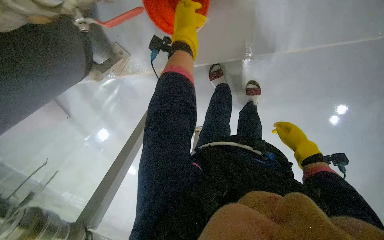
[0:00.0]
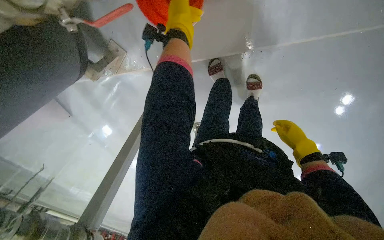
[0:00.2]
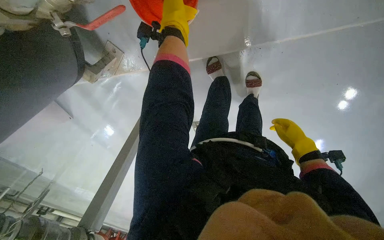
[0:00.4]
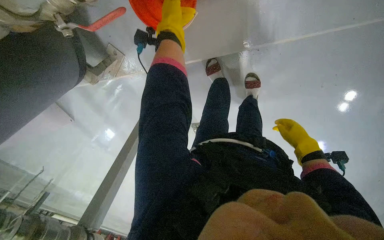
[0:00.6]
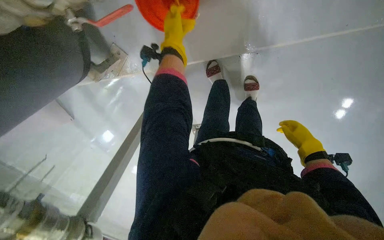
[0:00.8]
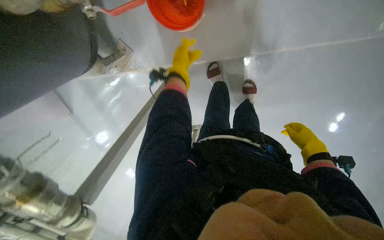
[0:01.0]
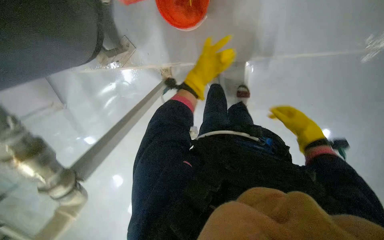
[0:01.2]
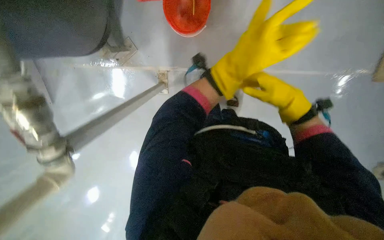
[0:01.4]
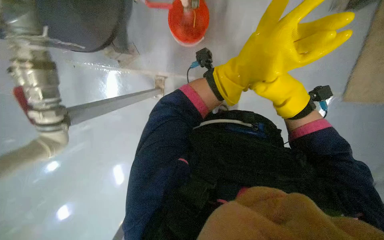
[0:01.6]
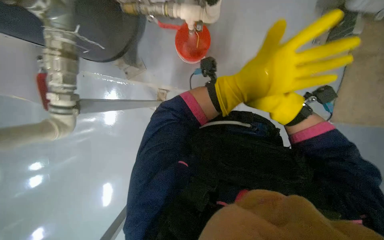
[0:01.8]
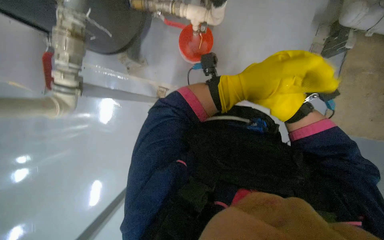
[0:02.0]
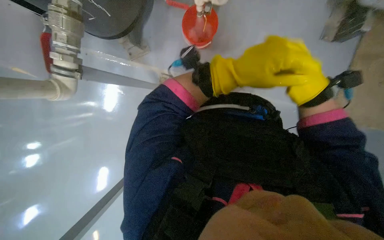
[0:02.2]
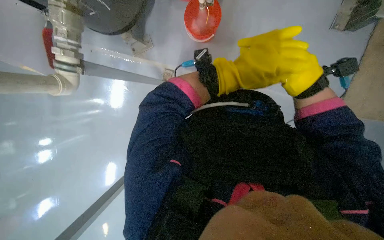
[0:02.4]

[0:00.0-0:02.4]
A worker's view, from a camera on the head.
Job: preparing cleaning supplies.
The whole recording: Pouring water into floor drain. The worker pours dirty water from a bucket into a floor drain.
0:00.0 to 0:01.2: The left hand travels down the picture by some 20 cm, and travels farther from the camera and back again, roughly 10 cm each way.

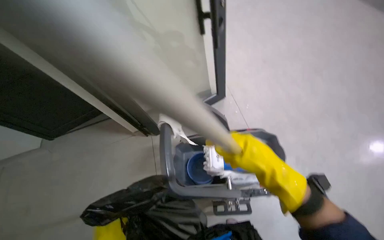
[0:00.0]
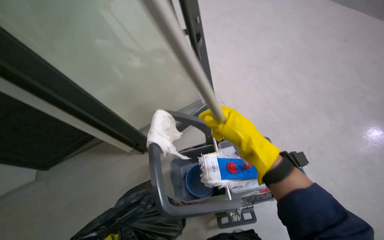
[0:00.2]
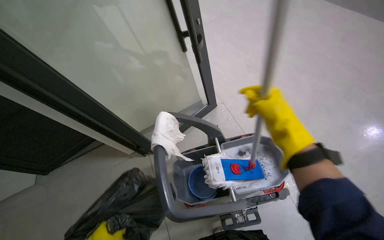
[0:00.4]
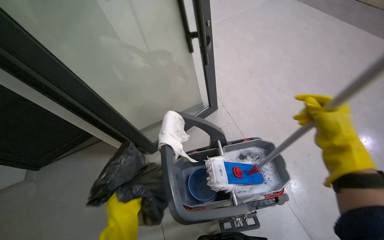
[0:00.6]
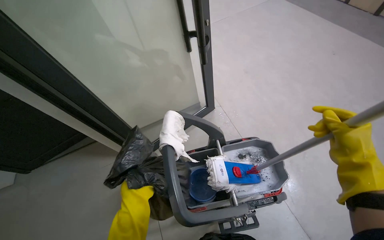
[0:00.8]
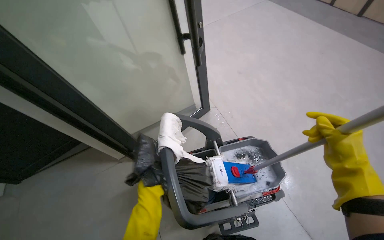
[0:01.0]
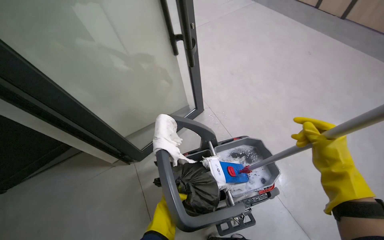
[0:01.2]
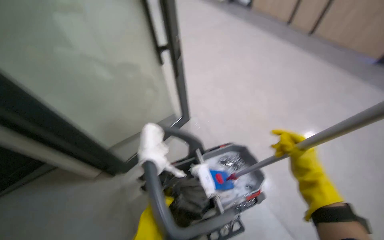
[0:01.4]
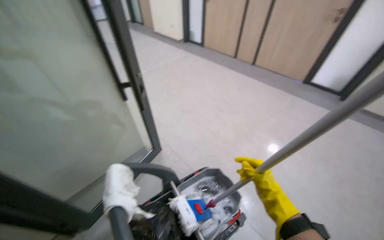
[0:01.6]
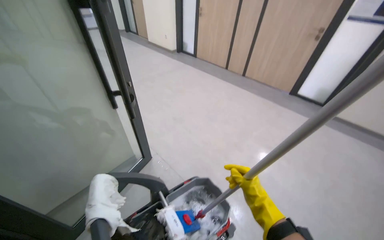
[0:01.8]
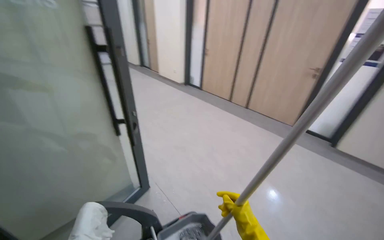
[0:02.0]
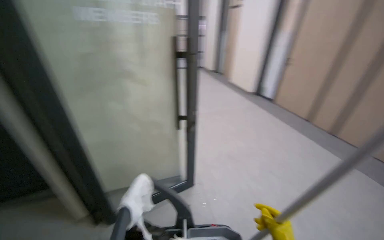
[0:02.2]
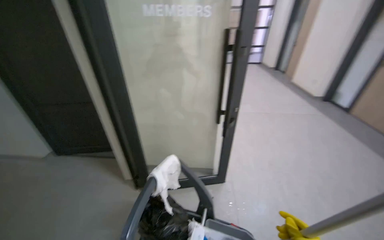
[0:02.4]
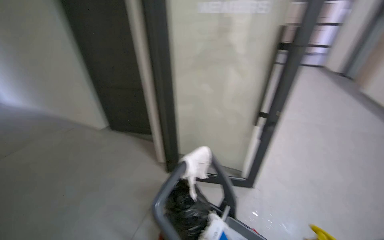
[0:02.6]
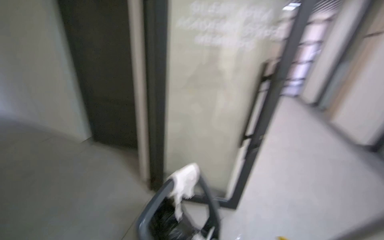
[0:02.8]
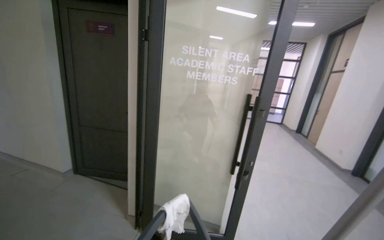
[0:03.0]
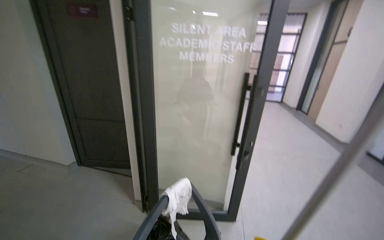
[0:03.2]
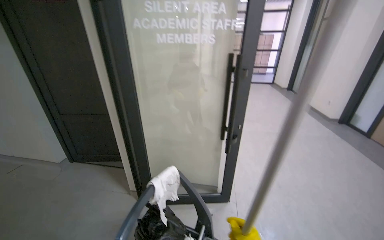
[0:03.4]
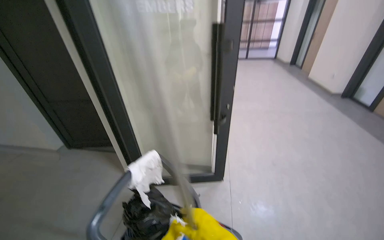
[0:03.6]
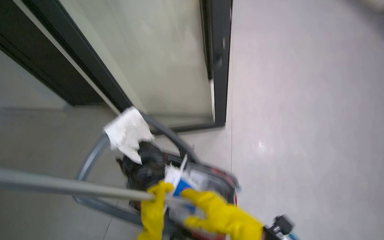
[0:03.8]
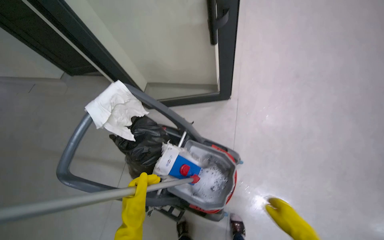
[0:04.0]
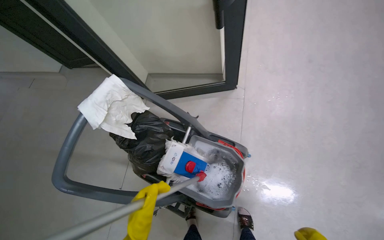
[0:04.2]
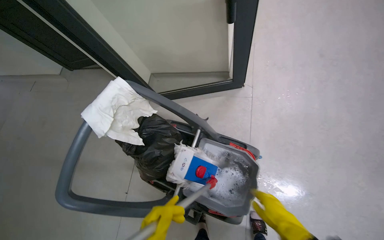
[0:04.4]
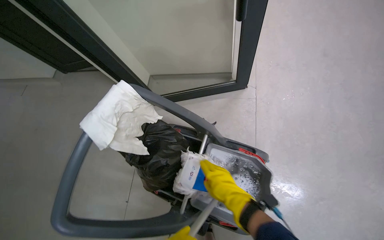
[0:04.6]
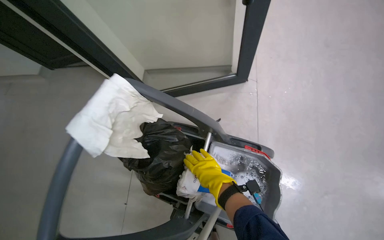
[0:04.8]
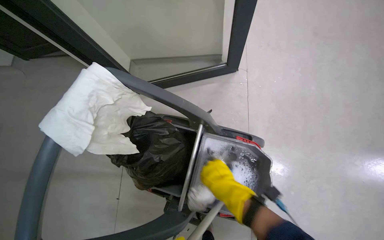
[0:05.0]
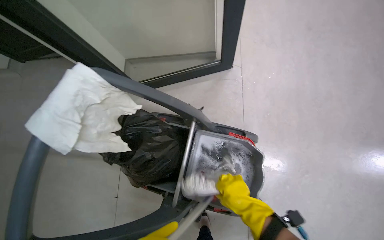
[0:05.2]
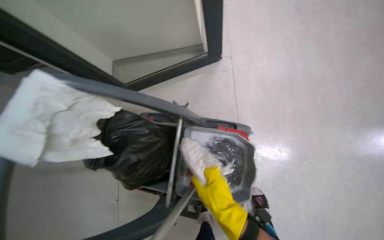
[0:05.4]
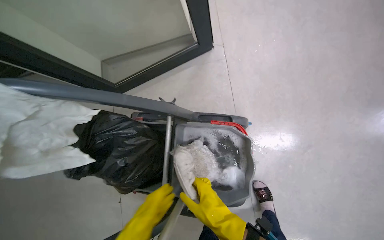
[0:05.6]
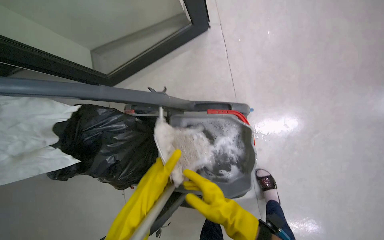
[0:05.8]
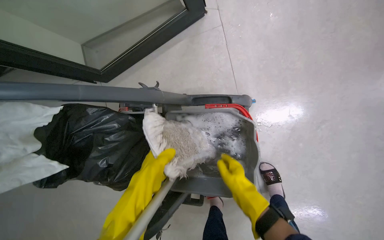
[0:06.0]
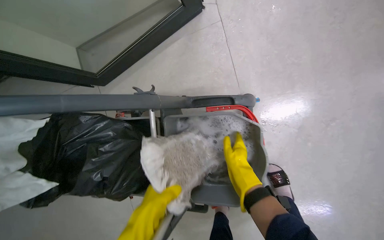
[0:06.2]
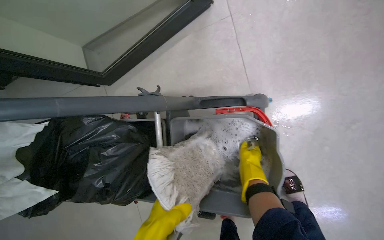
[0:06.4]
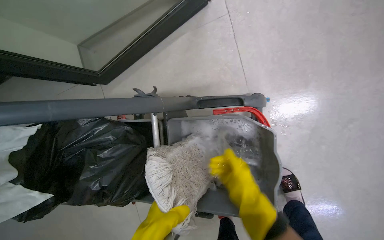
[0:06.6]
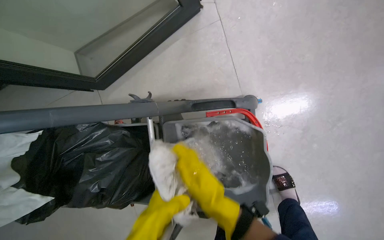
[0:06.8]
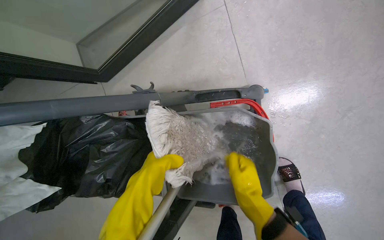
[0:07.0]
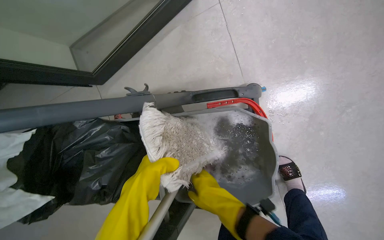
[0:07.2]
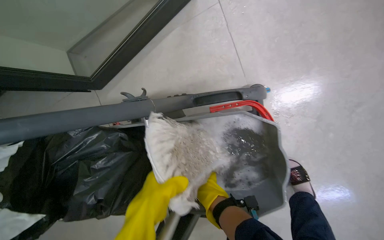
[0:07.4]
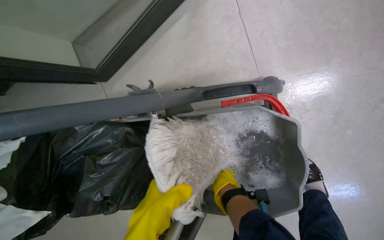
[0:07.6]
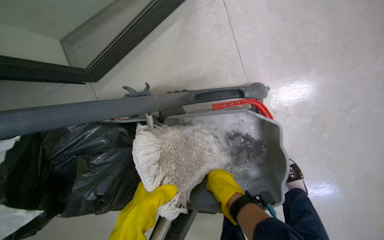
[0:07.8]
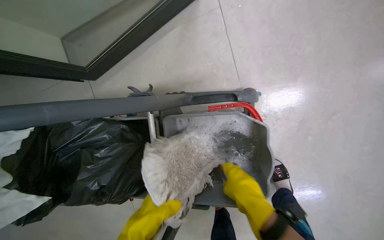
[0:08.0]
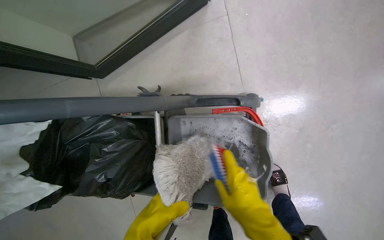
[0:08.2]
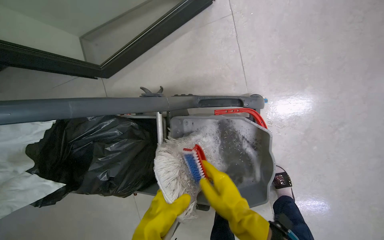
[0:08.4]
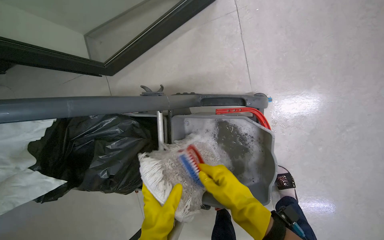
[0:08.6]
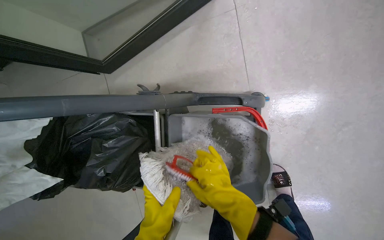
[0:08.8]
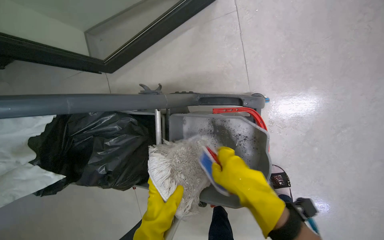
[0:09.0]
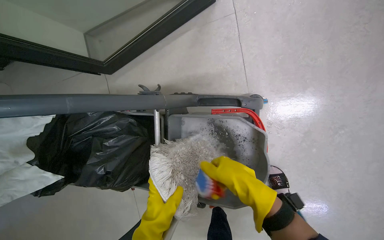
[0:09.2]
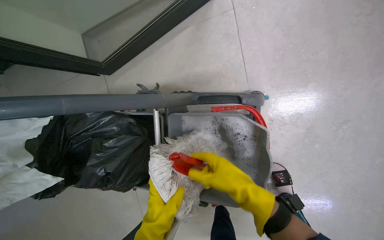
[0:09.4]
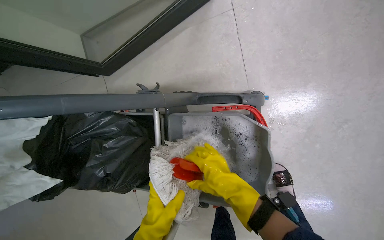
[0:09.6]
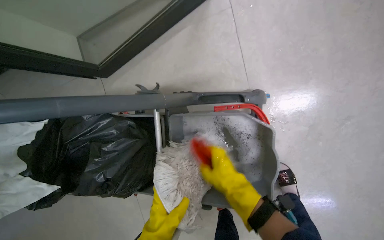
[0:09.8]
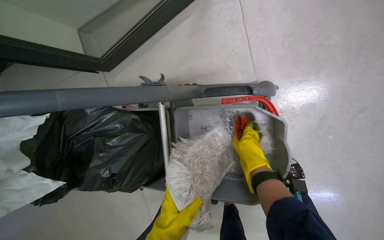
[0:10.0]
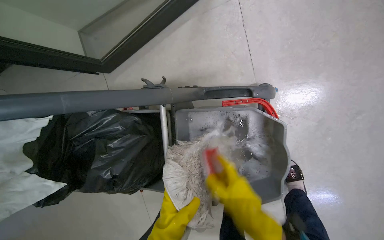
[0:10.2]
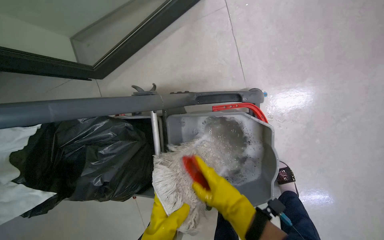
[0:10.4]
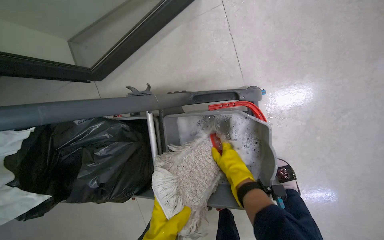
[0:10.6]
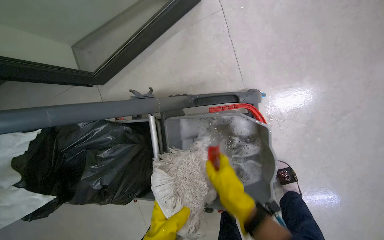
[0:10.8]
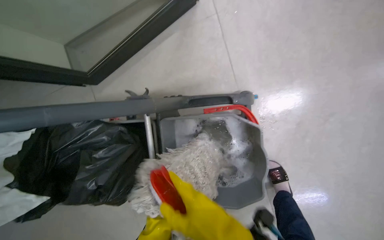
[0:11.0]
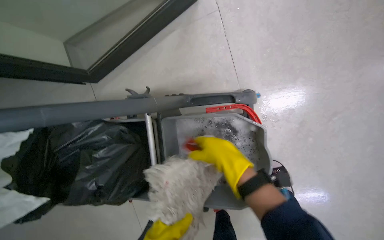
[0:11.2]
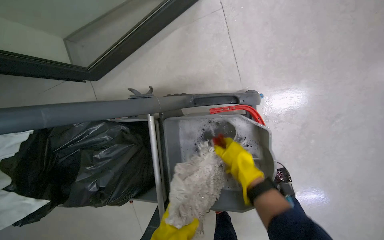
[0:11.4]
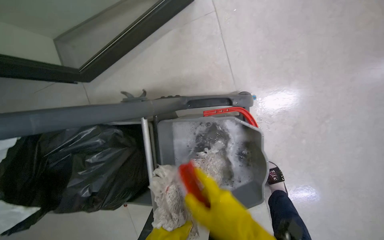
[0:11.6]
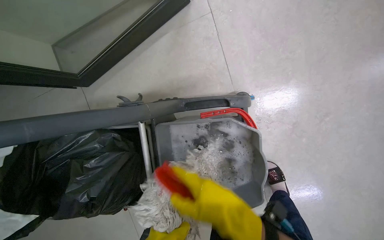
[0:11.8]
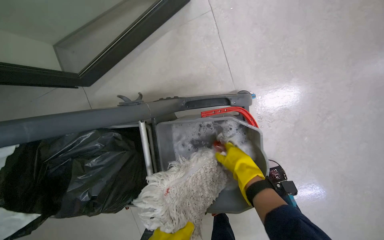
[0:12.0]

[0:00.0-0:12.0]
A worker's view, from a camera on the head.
Job: preparing cleaning supplies.
The whole recording: Cleaning mop head. The worker cleans the mop head in a bucket with a brush.
0:00.0 to 0:01.6: The wearer looks roughly 30 degrees further to the right. The wearer looks about 15 degrees further upward.
0:01.6 to 0:03.0: The wearer's head swings about 60 degrees to the left. The view tips upward by some 30 degrees.
0:03.0 to 0:04.4: The camera travels roughly 50 cm. The wearer looks about 55 degrees further downward.
0:04.4 to 0:06.0: The view tips downward by roughly 15 degrees.
0:06.0 to 0:07.6: The right hand goes nearer and farther, roughly 25 cm each way, reversing 2 times.
0:07.6 to 0:09.0: The right hand travels nearer to the camera by some 35 cm.
0:09.0 to 0:10.4: The right hand goes approximately 15 cm down the picture and farther from the camera.
0:10.4 to 0:12.0: The right hand goes nearer and farther, roughly 20 cm each way, reversing 4 times.

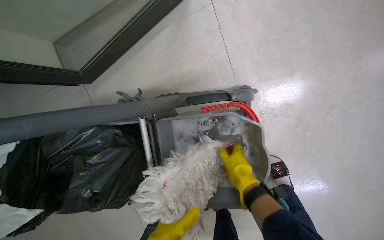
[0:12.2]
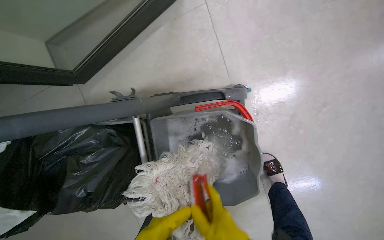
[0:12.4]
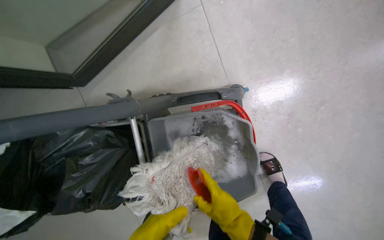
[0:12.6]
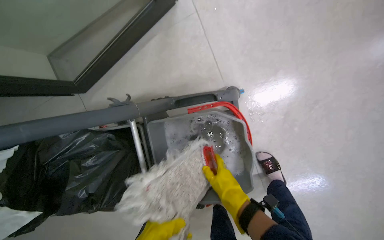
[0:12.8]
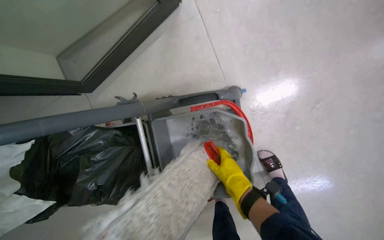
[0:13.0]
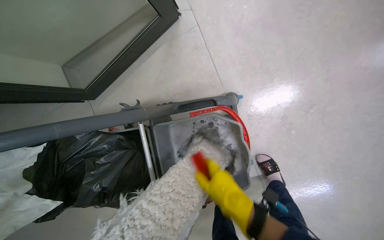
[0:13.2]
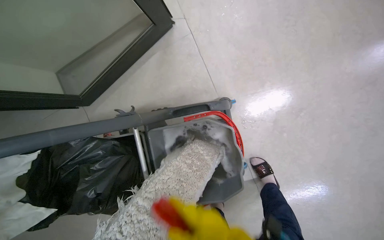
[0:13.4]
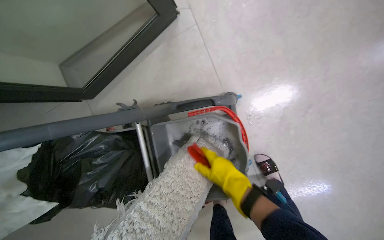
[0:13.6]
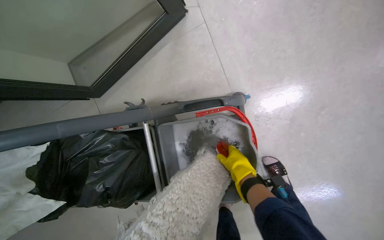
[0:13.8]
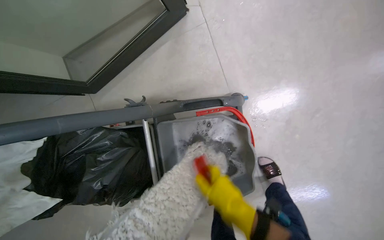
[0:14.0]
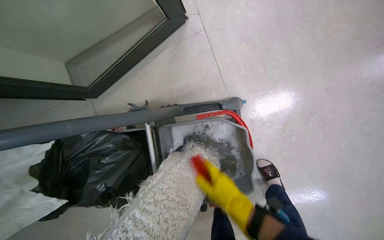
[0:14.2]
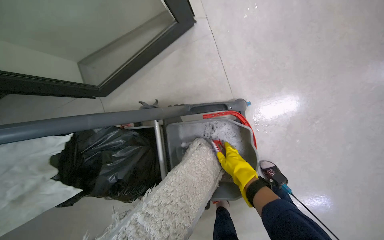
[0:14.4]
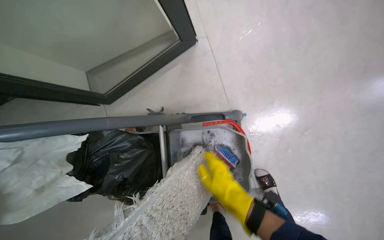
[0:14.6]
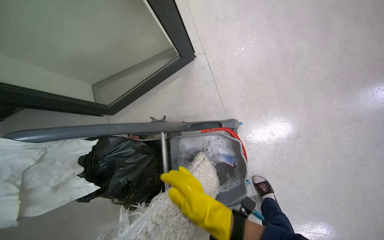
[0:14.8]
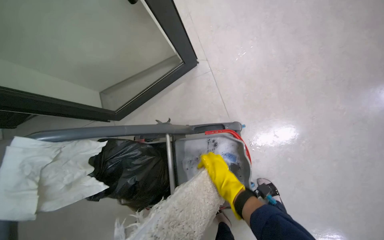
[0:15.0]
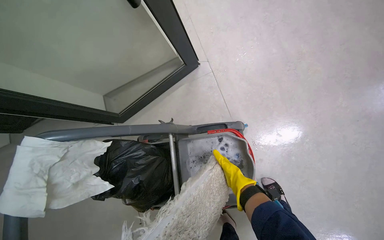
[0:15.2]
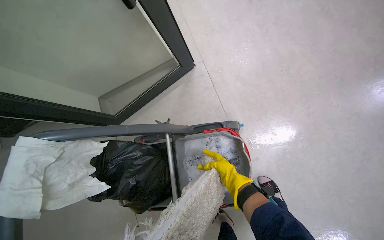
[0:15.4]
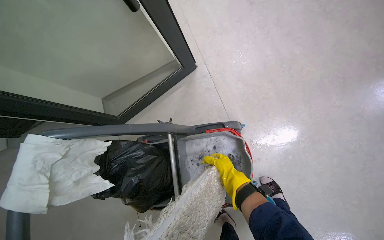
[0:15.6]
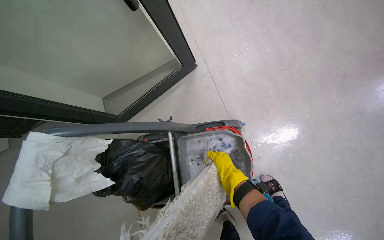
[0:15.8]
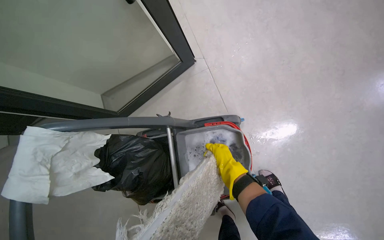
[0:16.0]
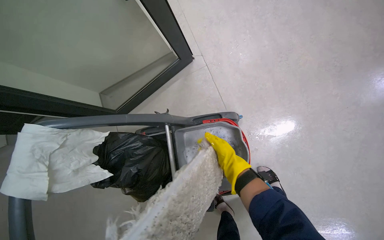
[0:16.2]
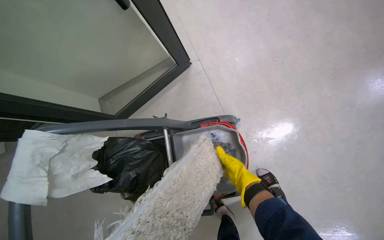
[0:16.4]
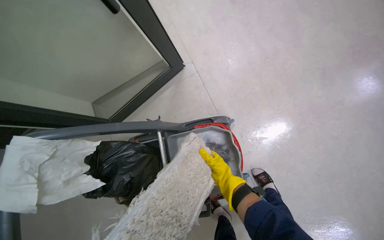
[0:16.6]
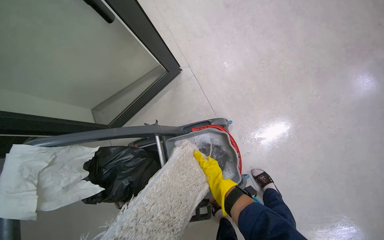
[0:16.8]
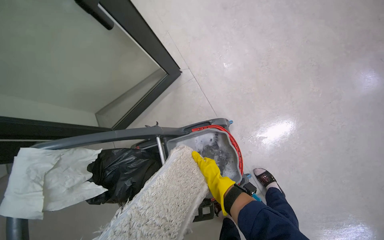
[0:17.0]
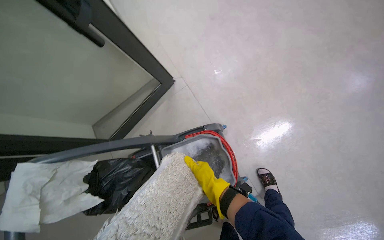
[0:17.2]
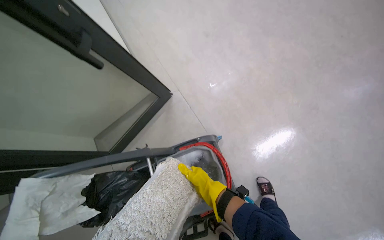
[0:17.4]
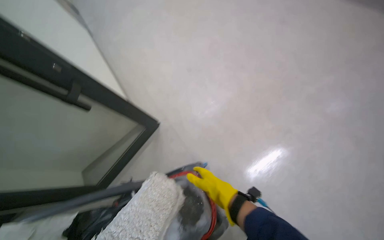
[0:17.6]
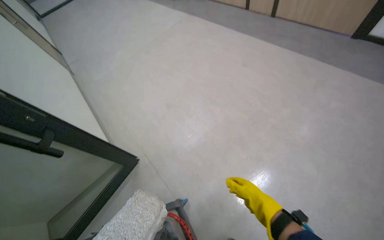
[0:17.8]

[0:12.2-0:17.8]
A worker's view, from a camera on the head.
Job: preparing cleaning supplies.
The whole recording: Cleaning mop head. The worker cleans the mop head in a bucket with a brush.
0:12.2 to 0:13.6: The right hand swings nearer and farther, approximately 15 cm each way, with 3 reversals.
0:13.6 to 0:15.0: The camera pitches upward, by some 15 degrees.
0:16.4 to 0:17.8: The wearer moves roughly 40 cm. The view tilts approximately 30 degrees upward.
